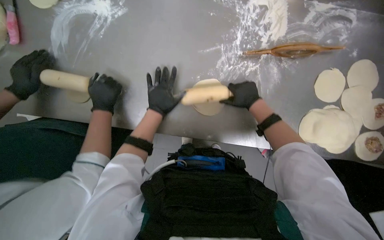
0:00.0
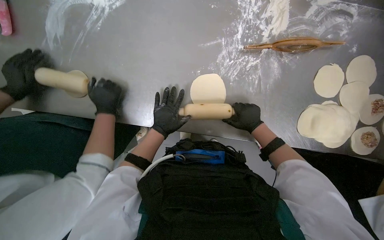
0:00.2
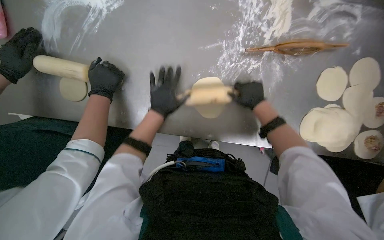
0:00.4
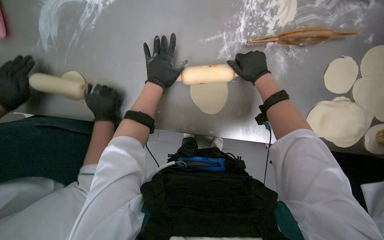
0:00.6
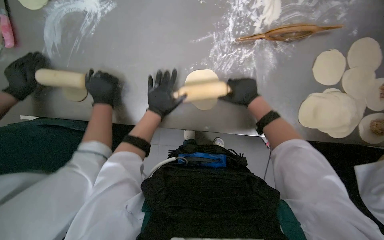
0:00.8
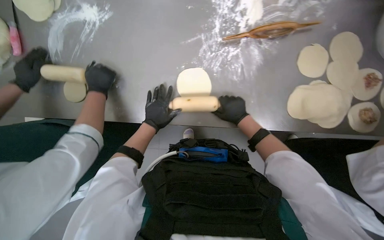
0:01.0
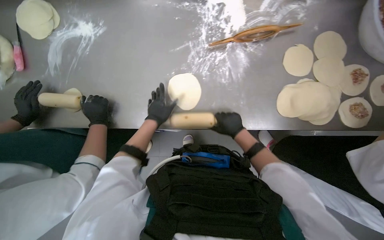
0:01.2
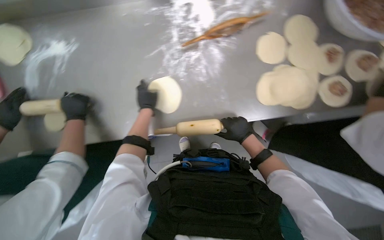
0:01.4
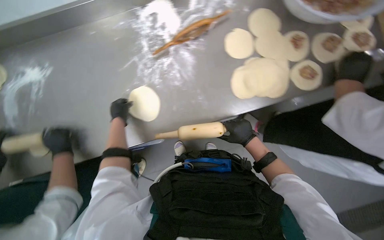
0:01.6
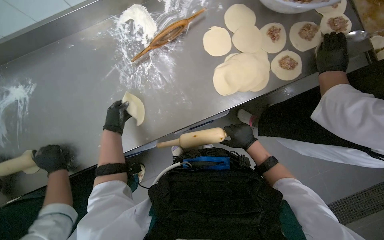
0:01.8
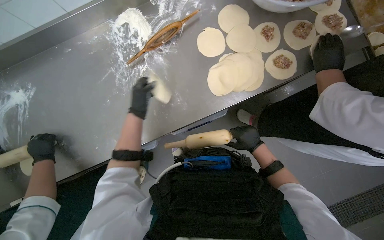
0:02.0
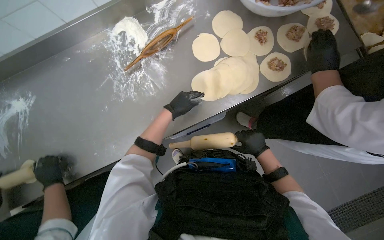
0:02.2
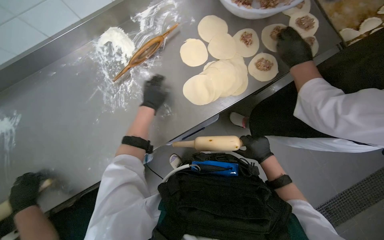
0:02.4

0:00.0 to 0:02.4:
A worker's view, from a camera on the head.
Job: preparing food.
The whole recording: Rolling dough circles. The worker uses a rolling pin to flatten small dough circles on the metal table.
0:00.0 to 0:01.2: The left hand swings up and down the picture, about 15 cm each way, with 2 reversals; the right hand moves up and down the picture over roughly 20 cm, changing direction 2 times.
0:01.2 to 0:02.4: Everything in view rotates roughly 30 degrees counterclockwise. The right hand travels to the right by about 35 cm. The left hand heads up the picture, covering roughly 20 cm.

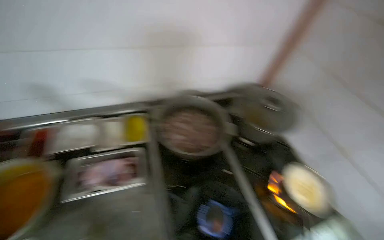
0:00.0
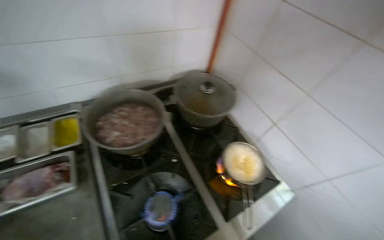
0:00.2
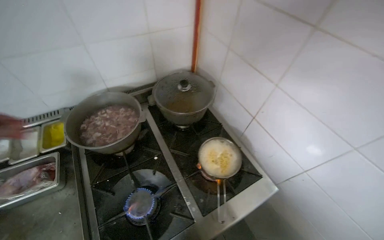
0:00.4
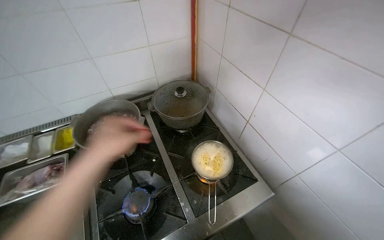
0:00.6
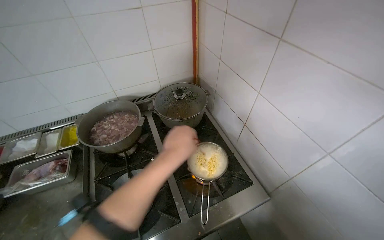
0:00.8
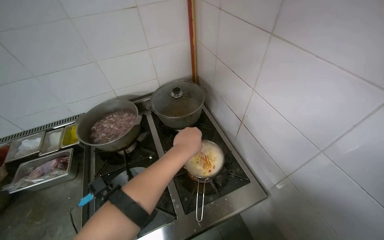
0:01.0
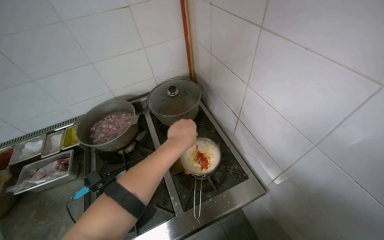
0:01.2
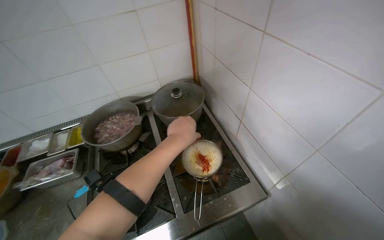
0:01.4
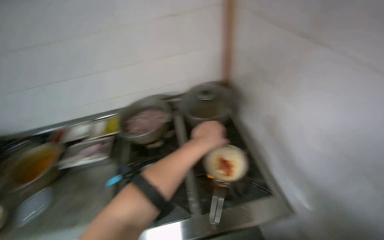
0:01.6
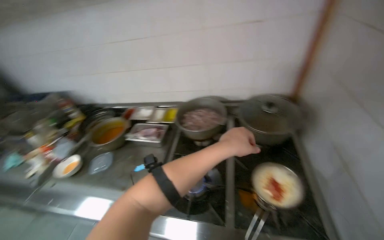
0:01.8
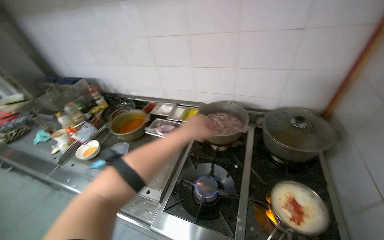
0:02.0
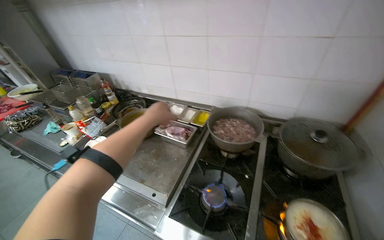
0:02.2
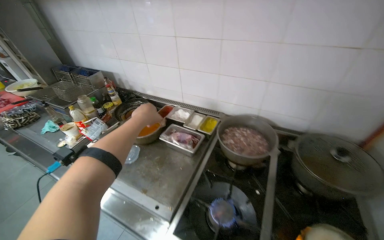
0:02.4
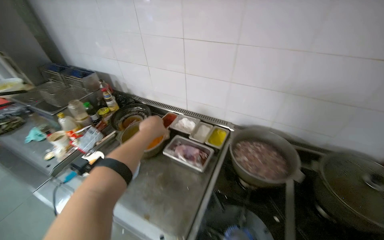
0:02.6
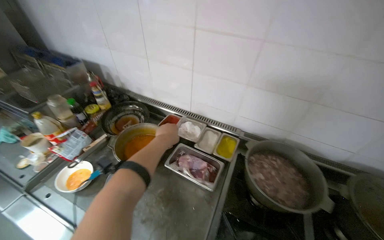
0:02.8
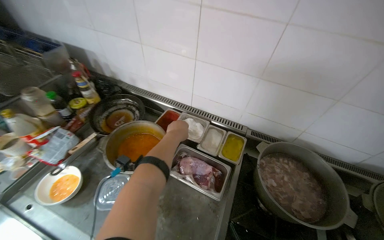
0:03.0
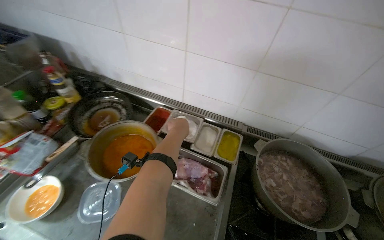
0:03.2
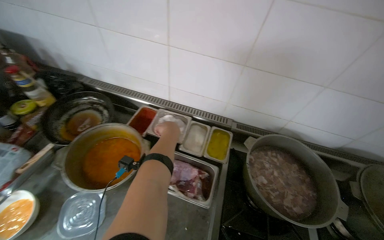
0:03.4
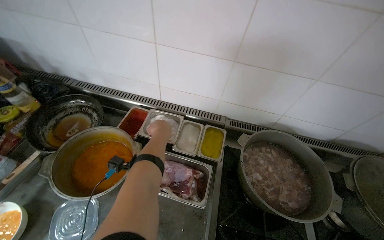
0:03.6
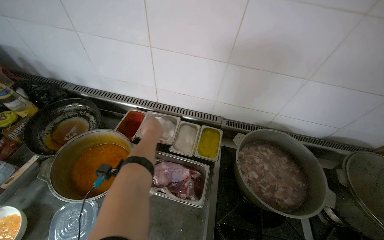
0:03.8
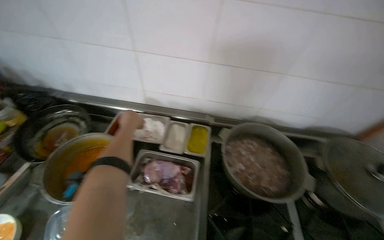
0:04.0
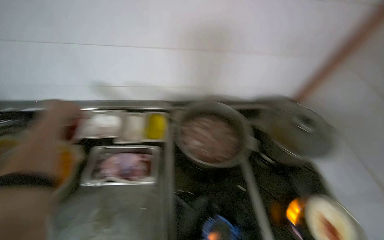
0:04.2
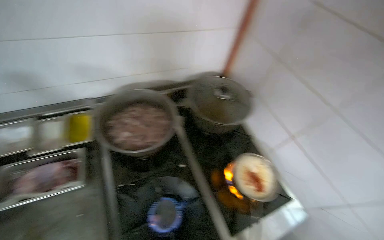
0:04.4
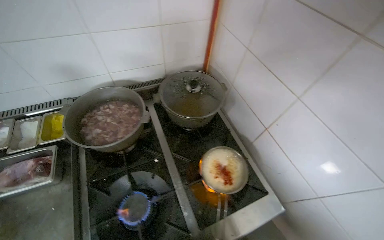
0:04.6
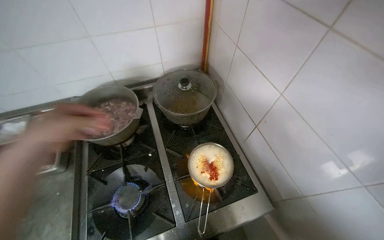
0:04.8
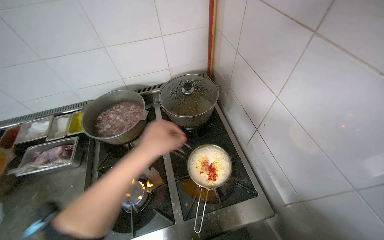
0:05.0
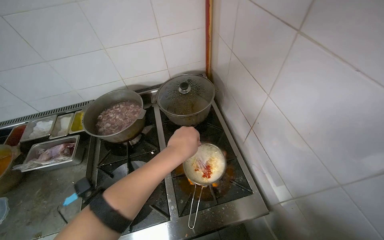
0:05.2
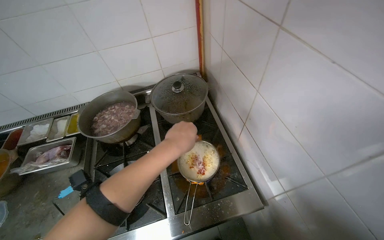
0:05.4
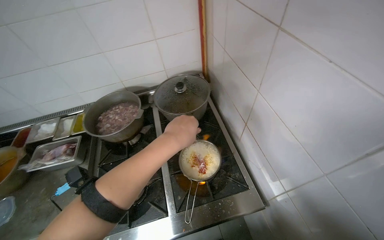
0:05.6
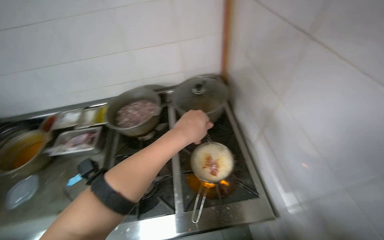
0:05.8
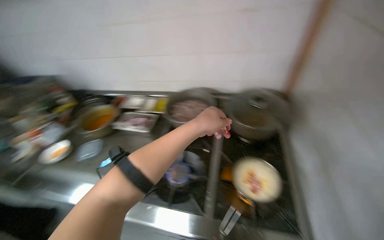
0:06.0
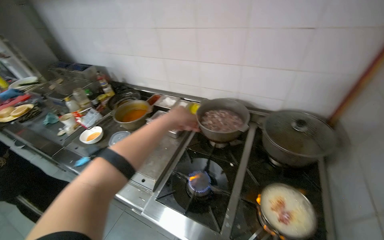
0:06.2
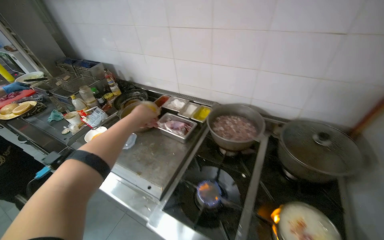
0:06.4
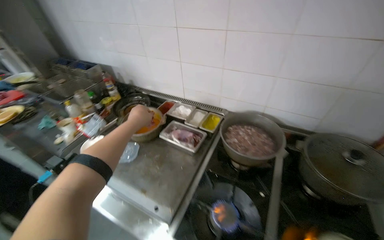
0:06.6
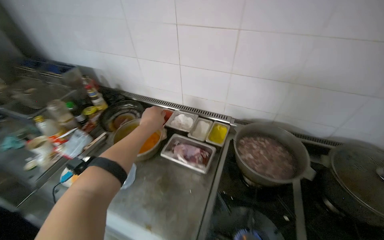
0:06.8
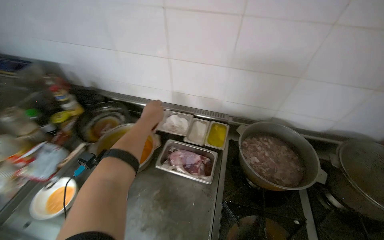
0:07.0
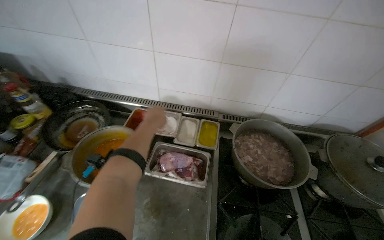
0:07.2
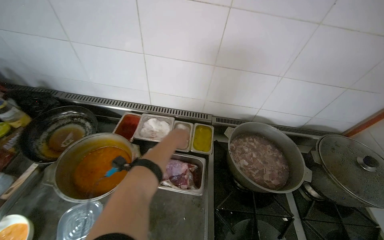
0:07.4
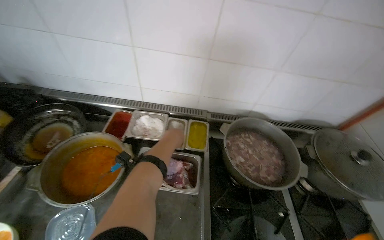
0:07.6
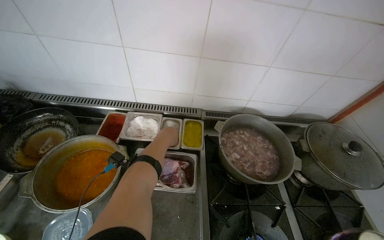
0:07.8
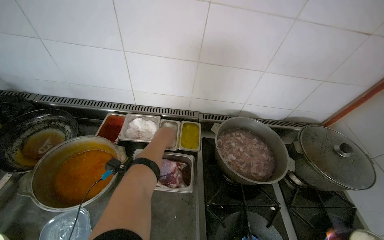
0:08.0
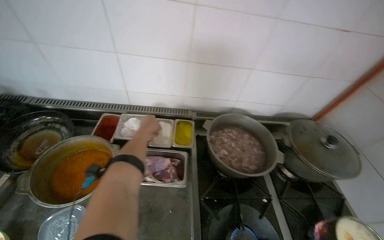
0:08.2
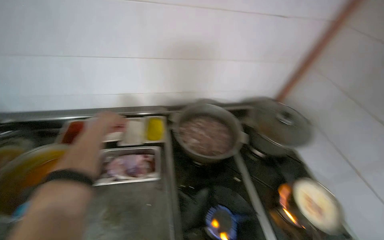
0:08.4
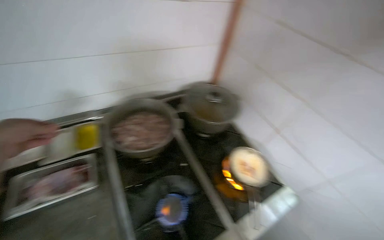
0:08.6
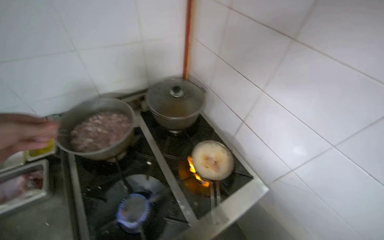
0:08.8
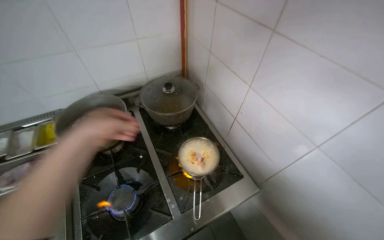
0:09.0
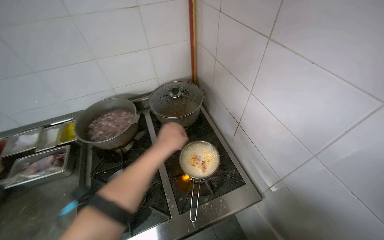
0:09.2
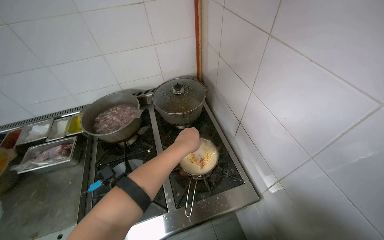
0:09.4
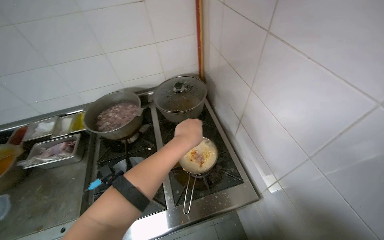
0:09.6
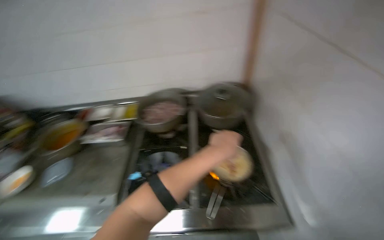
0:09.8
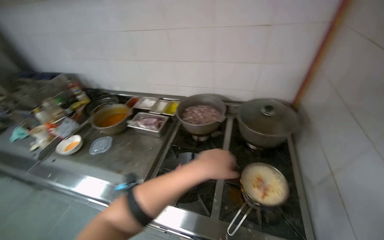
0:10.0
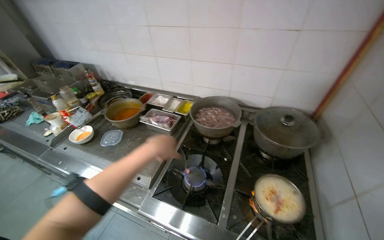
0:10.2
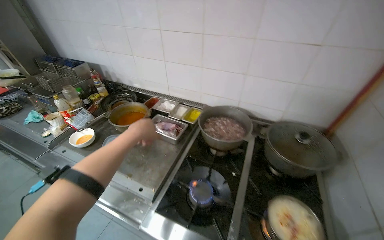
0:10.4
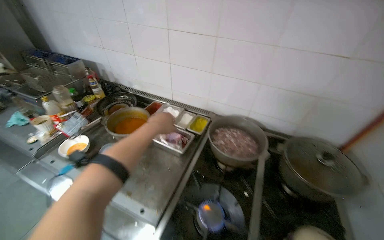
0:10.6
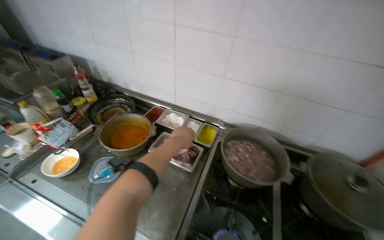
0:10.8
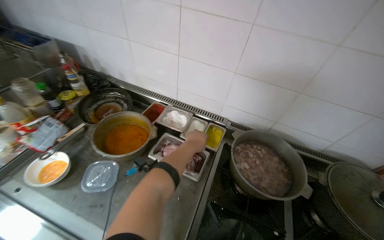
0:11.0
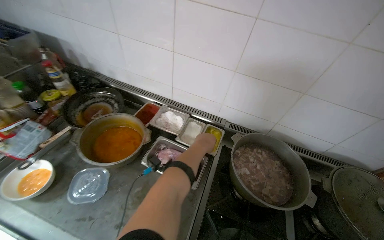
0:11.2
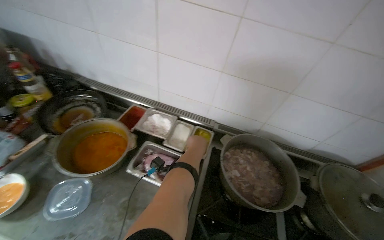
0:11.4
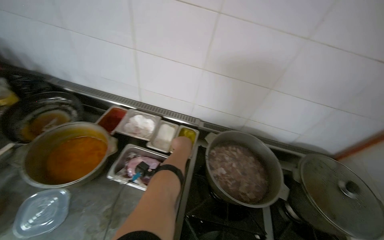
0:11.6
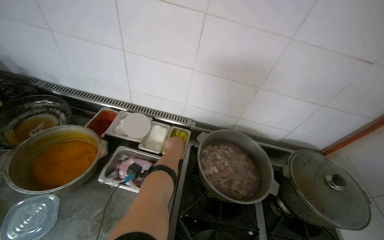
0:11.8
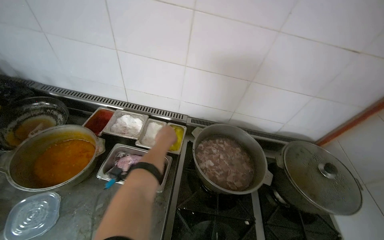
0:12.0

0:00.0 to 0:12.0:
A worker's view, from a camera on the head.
Job: cooking food.
The whole recording: Seasoning and torching noodles. The worker adds spices and sauce to the noodles, then uses a torch to heat them.
0:00.0 to 0:01.6: The camera is carried to the right, roughly 60 cm. The camera sweeps to the left, by roughly 15 degrees.
0:01.6 to 0:03.0: The wearer moves about 70 cm. The wearer's head swings about 35 degrees to the left.
0:03.0 to 0:04.4: The head turns to the right by approximately 45 degrees. The wearer looks roughly 10 degrees further downward.
0:04.4 to 0:06.0: The head turns to the left by roughly 40 degrees.
0:06.0 to 0:07.6: The camera travels about 70 cm. The camera is aimed approximately 20 degrees further to the right.
0:07.6 to 0:09.0: The camera is carried about 70 cm. The head turns to the right by some 30 degrees.
0:09.0 to 0:10.4: The head turns to the left by roughly 50 degrees.
0:10.4 to 0:12.0: The camera travels about 50 cm. The camera is aimed approximately 20 degrees further to the right.

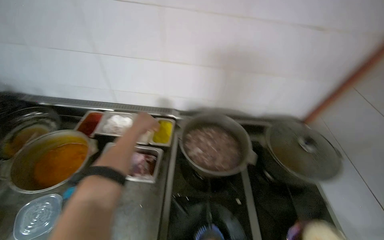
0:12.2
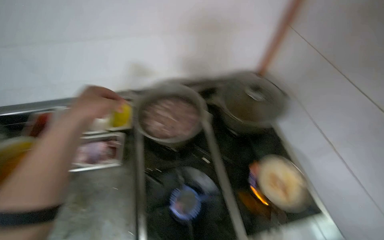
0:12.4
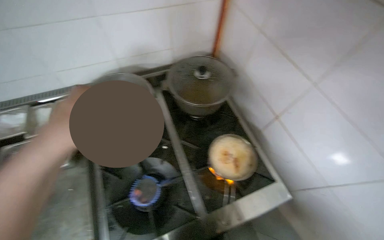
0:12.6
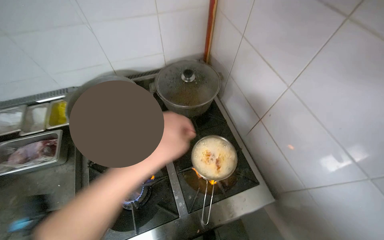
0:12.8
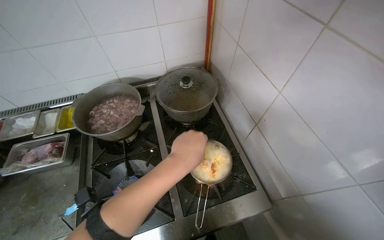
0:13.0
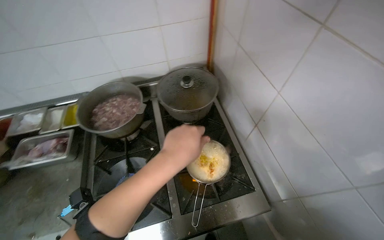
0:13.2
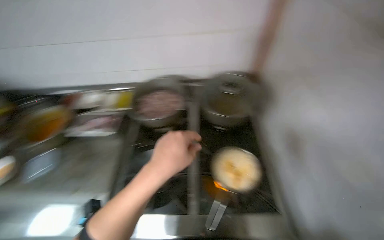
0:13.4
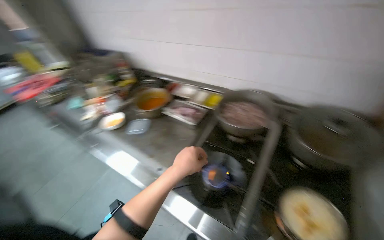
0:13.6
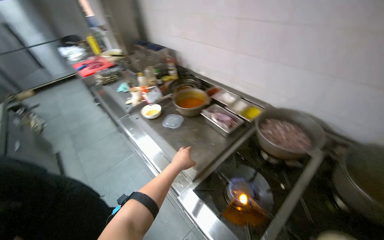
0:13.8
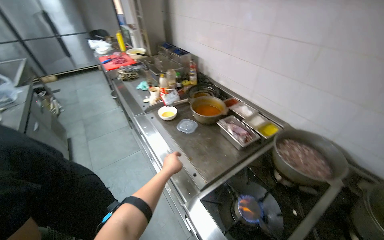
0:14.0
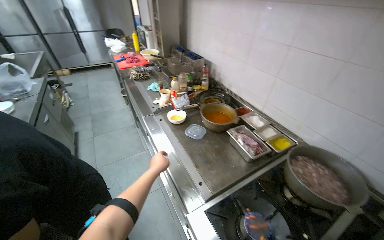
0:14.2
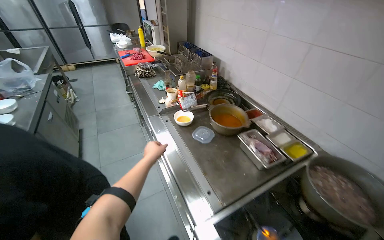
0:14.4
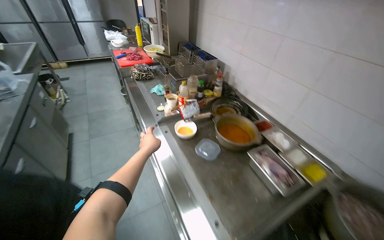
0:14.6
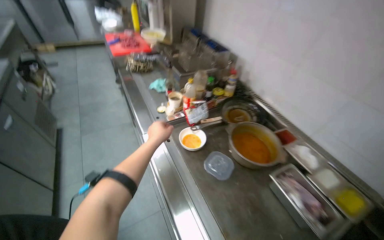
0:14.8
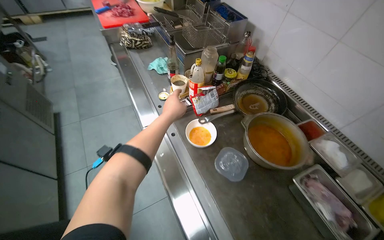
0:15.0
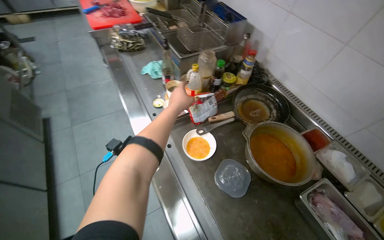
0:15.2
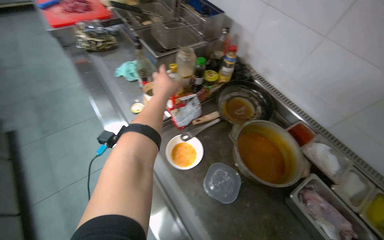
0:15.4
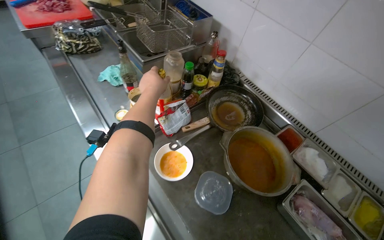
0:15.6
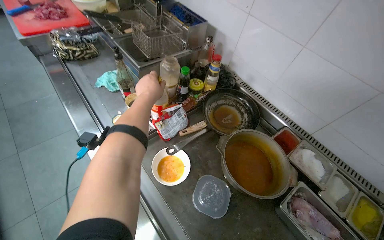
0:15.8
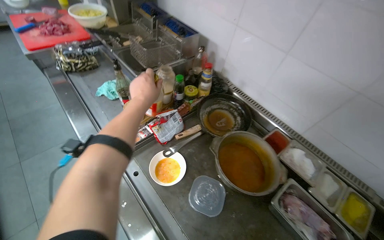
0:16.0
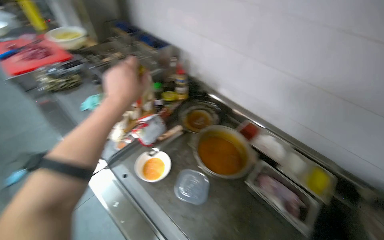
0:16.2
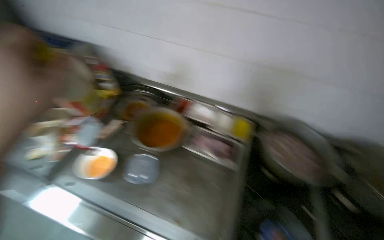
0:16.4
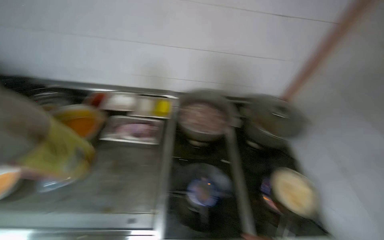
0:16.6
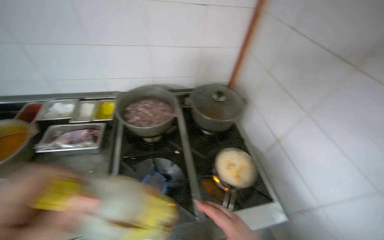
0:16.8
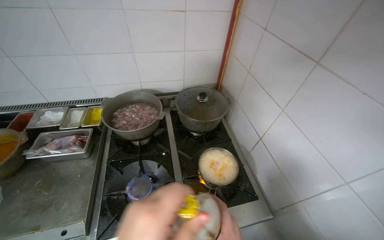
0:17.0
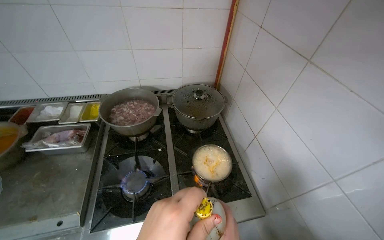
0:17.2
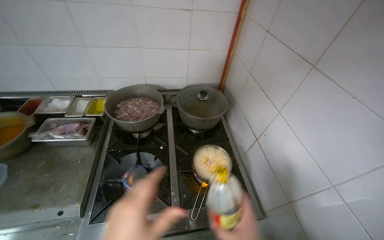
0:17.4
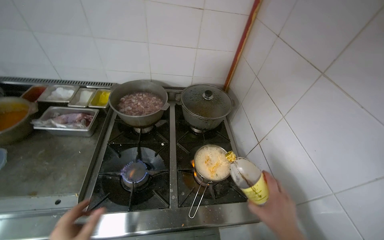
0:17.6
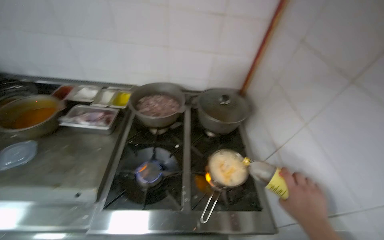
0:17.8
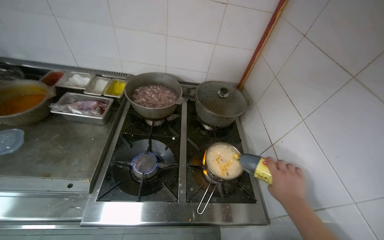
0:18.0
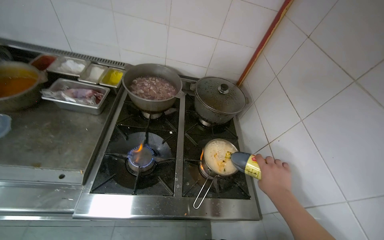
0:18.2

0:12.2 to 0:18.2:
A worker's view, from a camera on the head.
Job: cooking food.
The whole recording: Seasoning and torching noodles. The worker adds spices and sauce to the noodles, then uses a torch to heat them.
0:12.2 to 0:13.8: The wearer's head swings about 45 degrees to the left.
0:13.8 to 0:15.2: The camera travels about 80 cm. The view tilts roughly 10 degrees downward.
0:15.2 to 0:16.6: The camera is carried some 50 cm. The head turns to the right by about 60 degrees.
